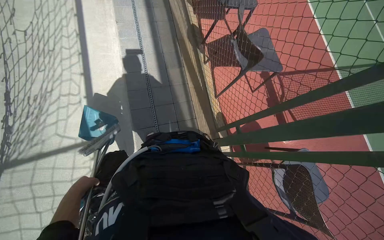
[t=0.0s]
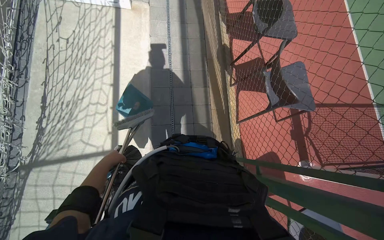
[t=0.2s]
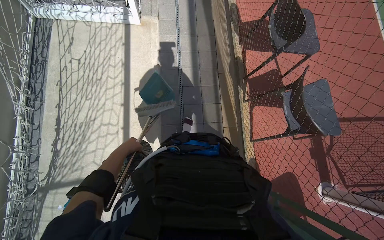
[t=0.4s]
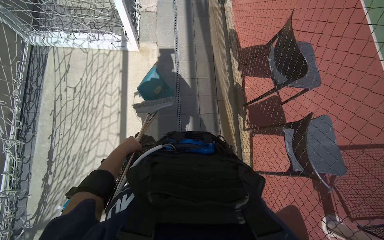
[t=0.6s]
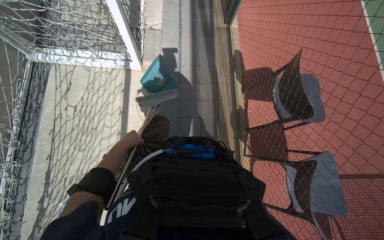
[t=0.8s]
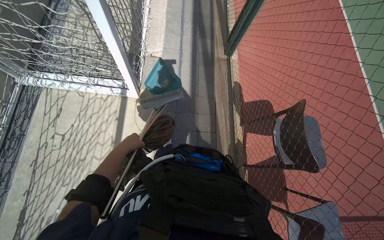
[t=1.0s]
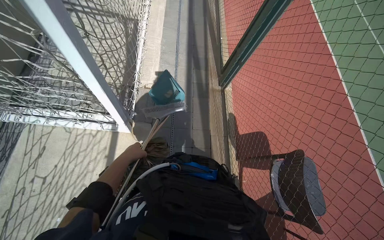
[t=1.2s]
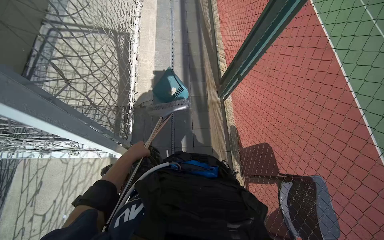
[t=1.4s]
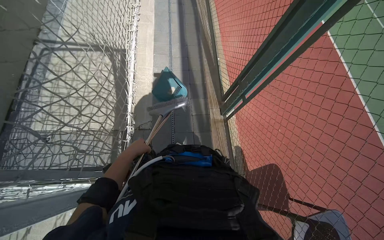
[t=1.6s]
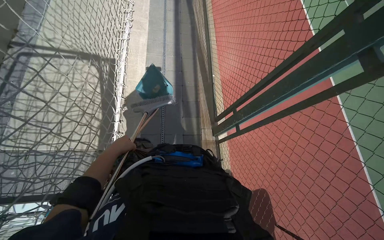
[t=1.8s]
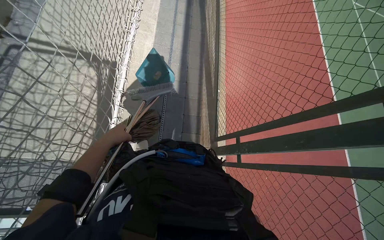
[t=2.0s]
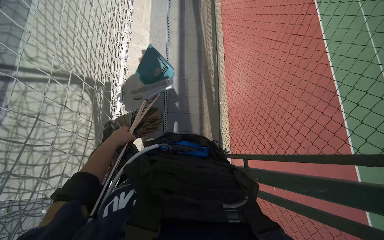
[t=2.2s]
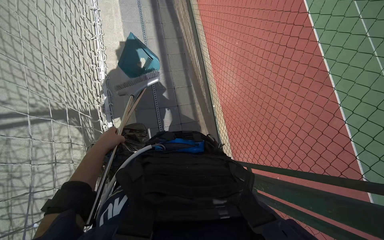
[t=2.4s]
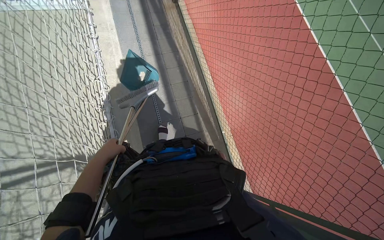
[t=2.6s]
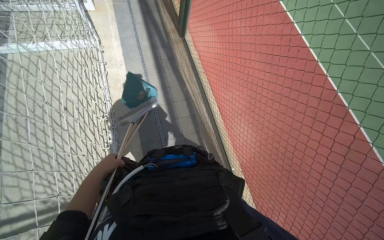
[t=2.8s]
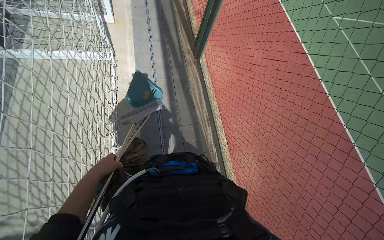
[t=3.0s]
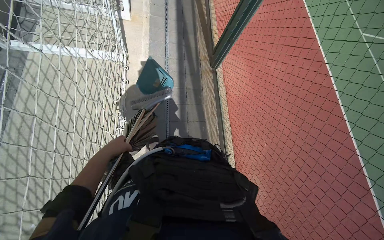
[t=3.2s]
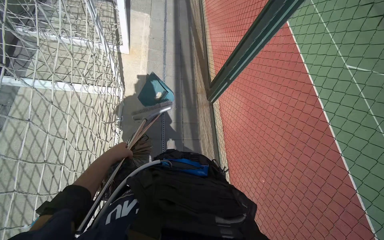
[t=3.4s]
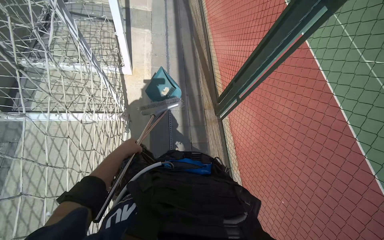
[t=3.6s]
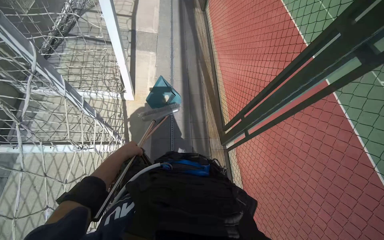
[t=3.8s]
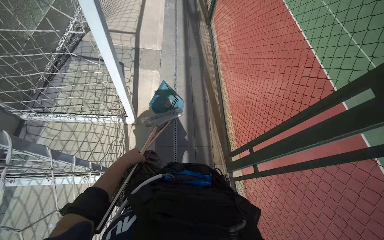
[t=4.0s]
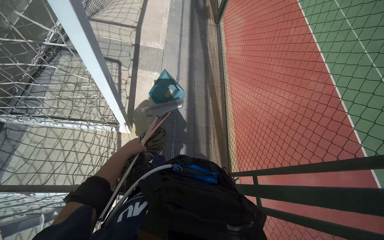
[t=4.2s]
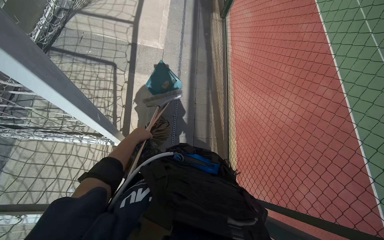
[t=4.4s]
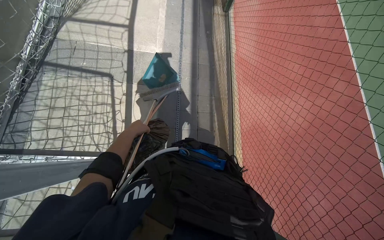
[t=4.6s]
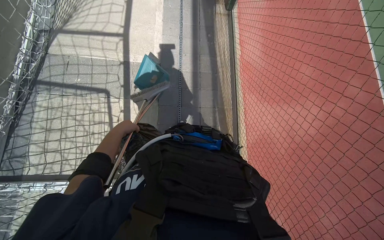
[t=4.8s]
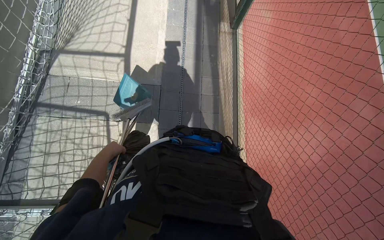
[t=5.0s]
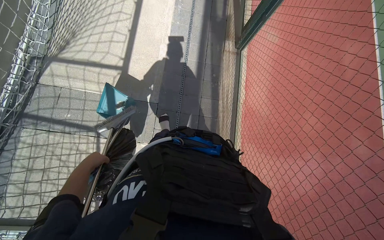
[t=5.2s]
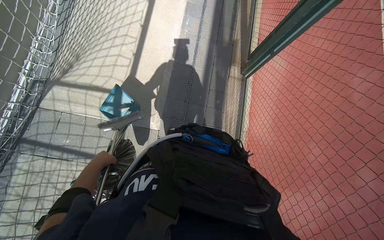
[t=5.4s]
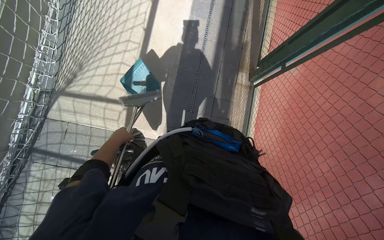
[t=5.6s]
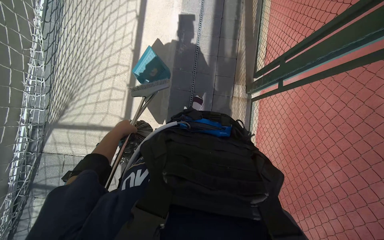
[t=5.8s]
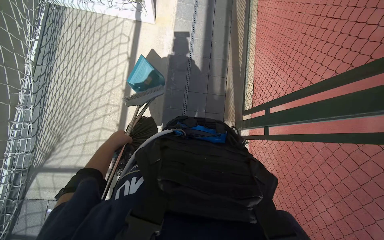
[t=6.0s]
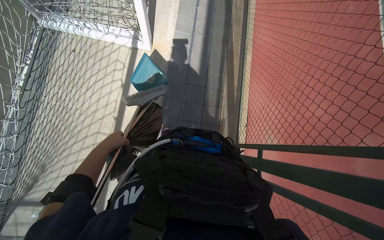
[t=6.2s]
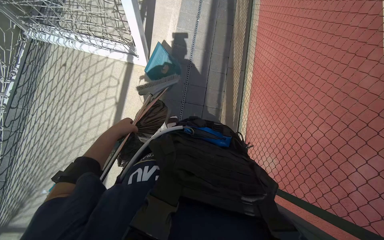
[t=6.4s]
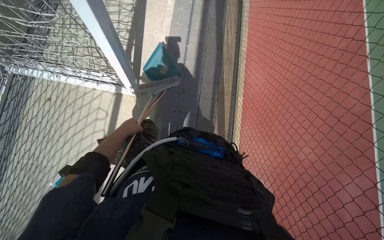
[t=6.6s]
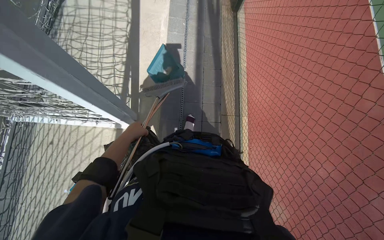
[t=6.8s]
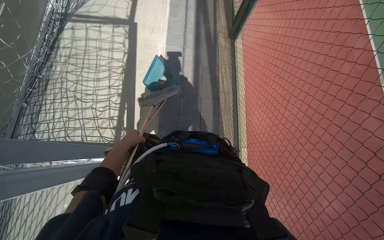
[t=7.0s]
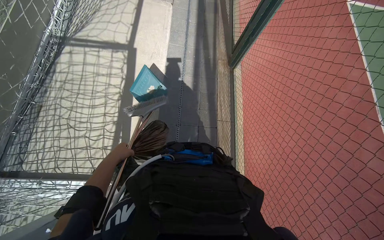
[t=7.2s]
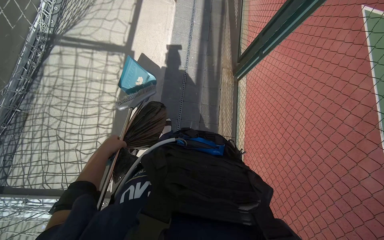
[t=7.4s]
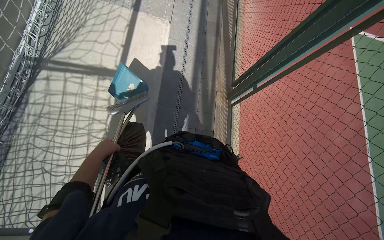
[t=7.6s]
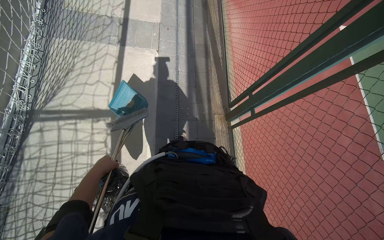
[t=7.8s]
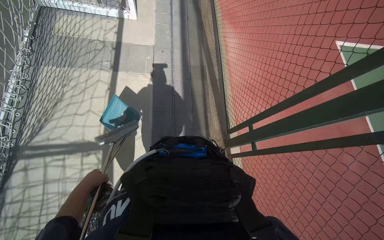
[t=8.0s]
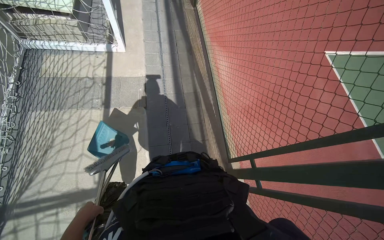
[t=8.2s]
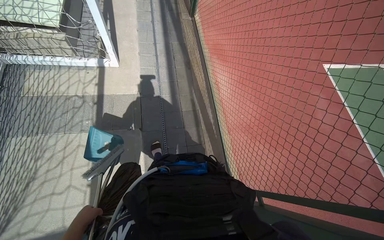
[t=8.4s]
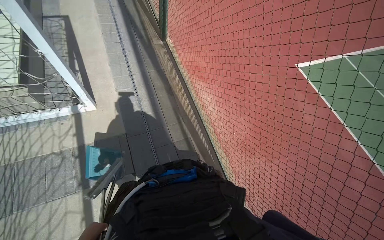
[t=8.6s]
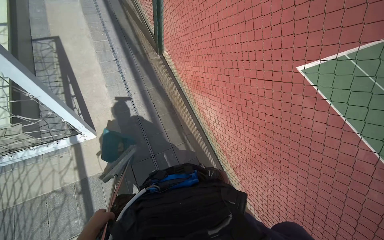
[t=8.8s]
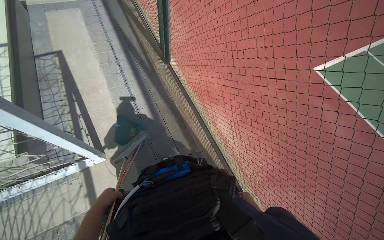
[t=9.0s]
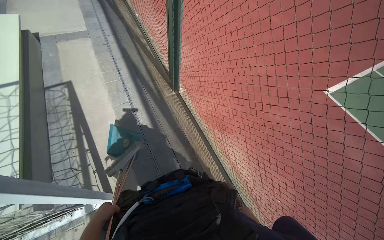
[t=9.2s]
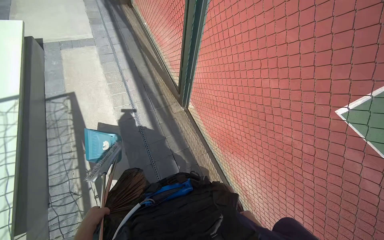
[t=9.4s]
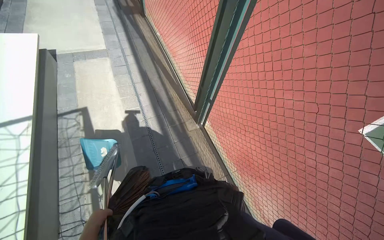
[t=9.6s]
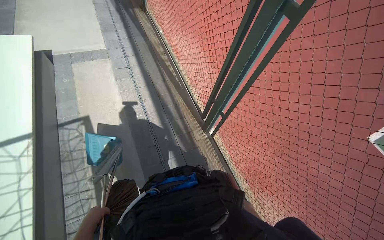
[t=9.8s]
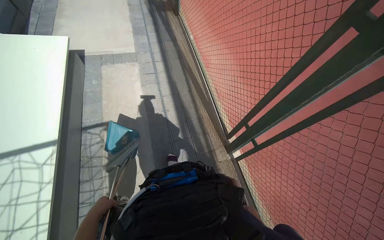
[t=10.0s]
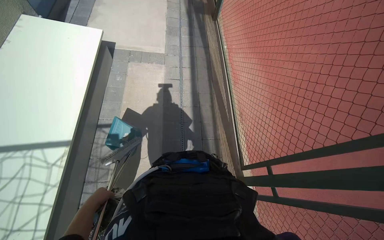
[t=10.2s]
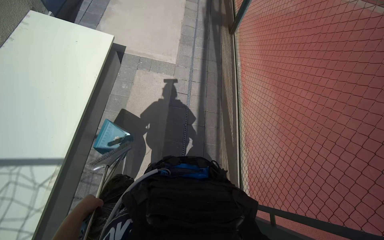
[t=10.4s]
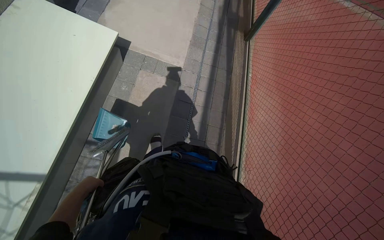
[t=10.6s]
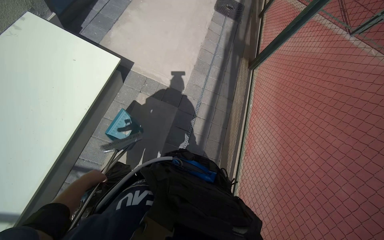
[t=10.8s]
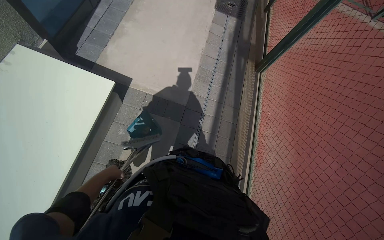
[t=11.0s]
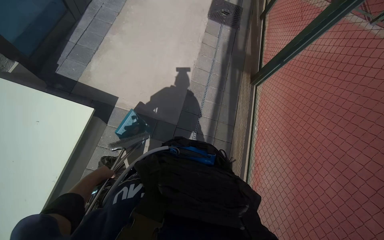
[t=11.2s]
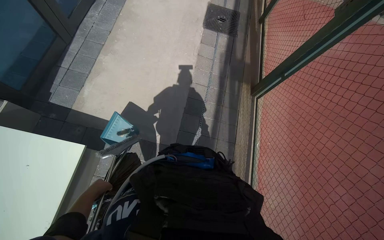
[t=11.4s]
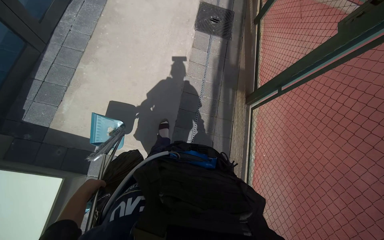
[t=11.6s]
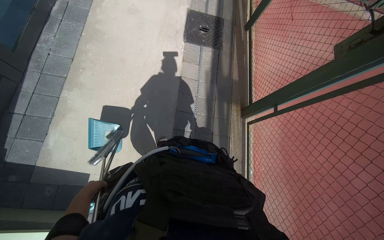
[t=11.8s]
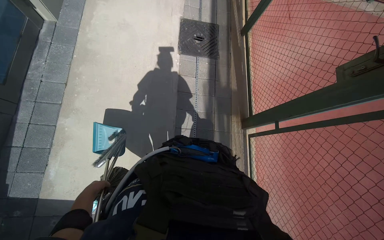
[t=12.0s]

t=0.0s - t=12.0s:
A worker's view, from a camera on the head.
Job: preparing cleaning supplies.
The whole recording: Transporting cleaning equipment. The worker pushes a cart with cleaning tools along the path.
t=0.0s - t=1.6s: The camera is carried roughly 2 m.
t=1.6s - t=3.0s: The head travels about 40 cm.
t=3.0s - t=4.4s: The camera travels some 80 cm.
t=6.0s - t=7.6s: The wearer moves about 1.5 m.
t=9.0s - t=10.4s: The left hand is displaced to the left and farther from the camera by some 30 cm.

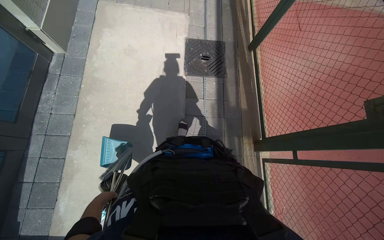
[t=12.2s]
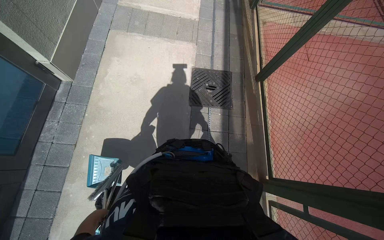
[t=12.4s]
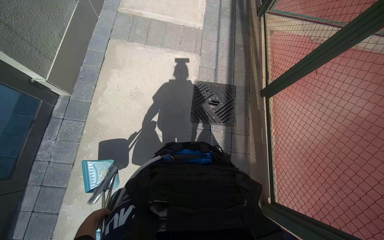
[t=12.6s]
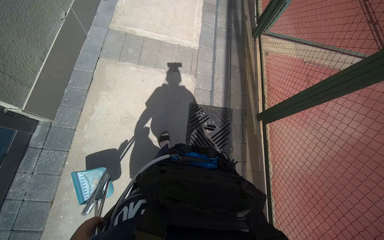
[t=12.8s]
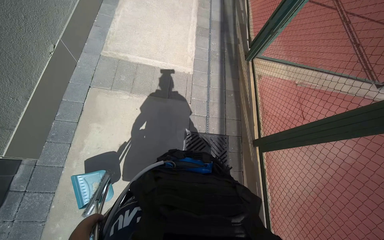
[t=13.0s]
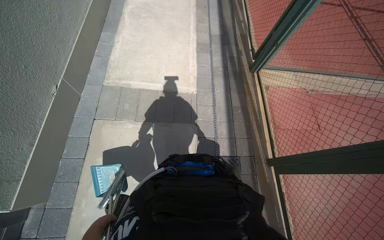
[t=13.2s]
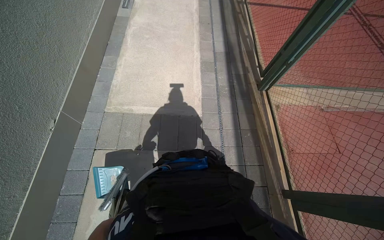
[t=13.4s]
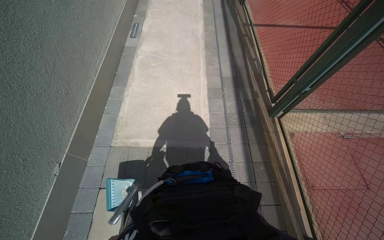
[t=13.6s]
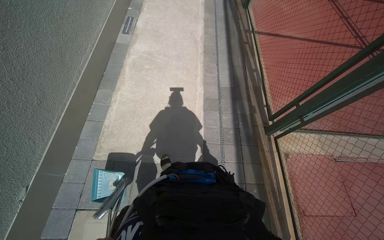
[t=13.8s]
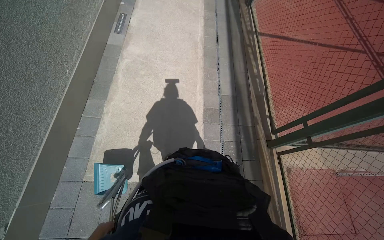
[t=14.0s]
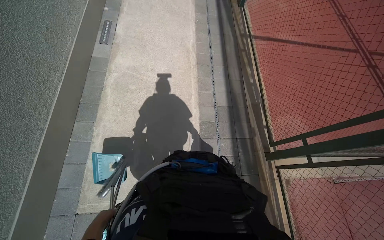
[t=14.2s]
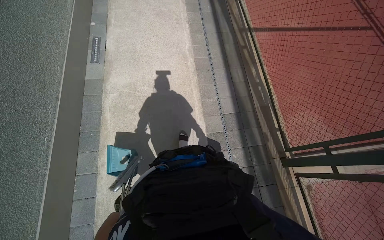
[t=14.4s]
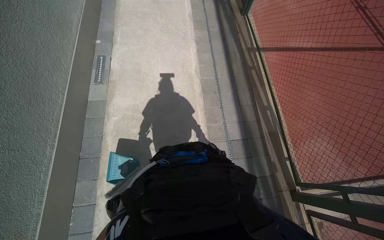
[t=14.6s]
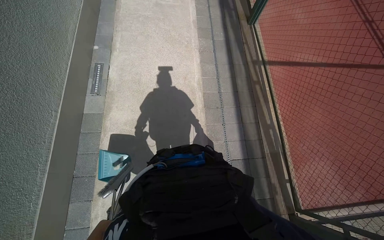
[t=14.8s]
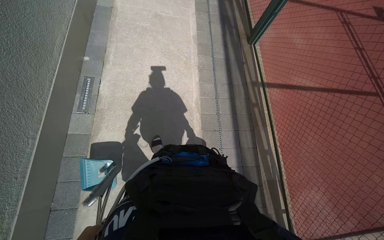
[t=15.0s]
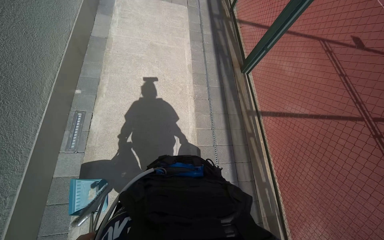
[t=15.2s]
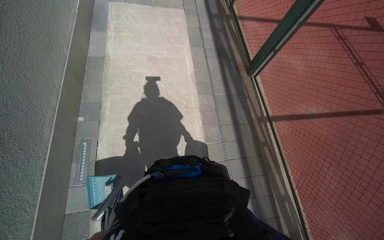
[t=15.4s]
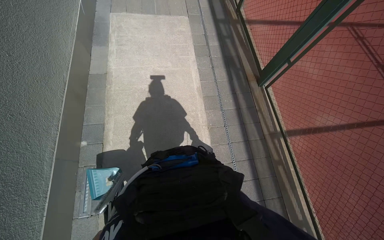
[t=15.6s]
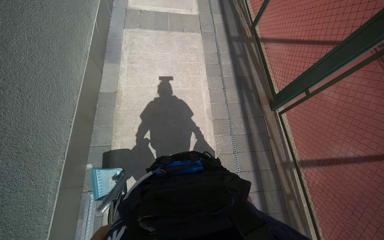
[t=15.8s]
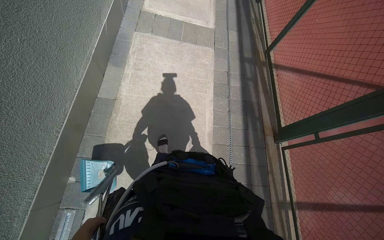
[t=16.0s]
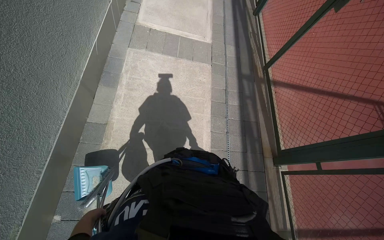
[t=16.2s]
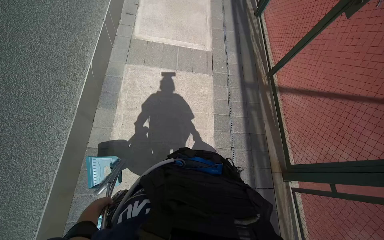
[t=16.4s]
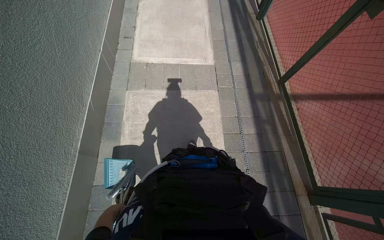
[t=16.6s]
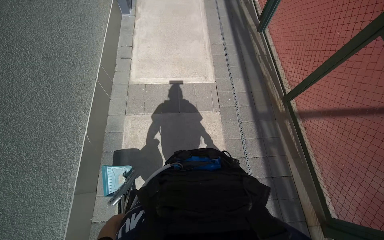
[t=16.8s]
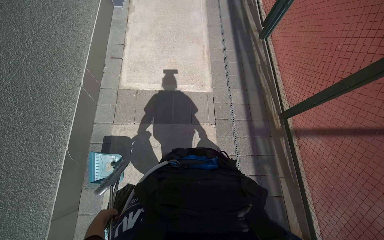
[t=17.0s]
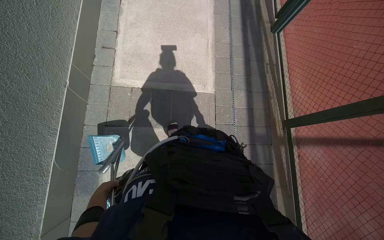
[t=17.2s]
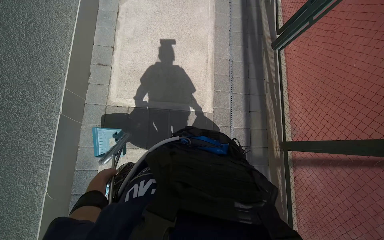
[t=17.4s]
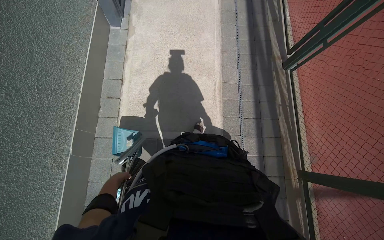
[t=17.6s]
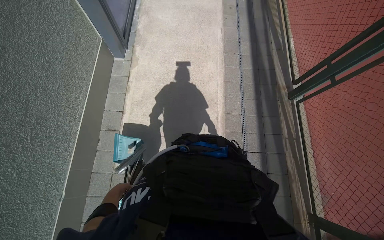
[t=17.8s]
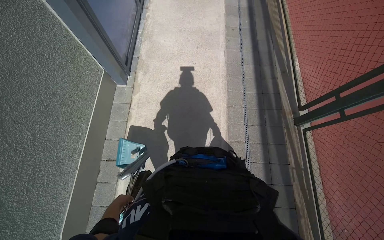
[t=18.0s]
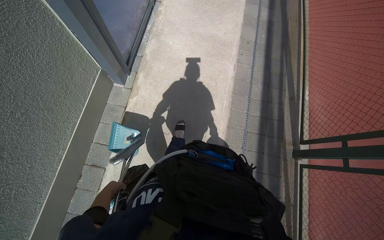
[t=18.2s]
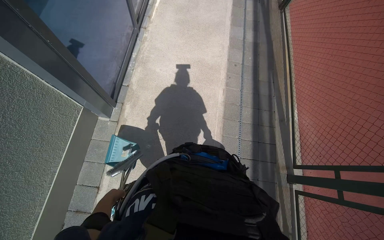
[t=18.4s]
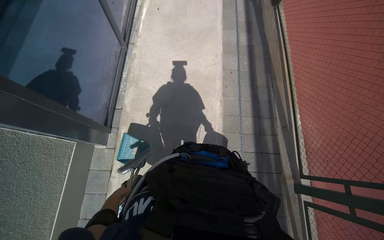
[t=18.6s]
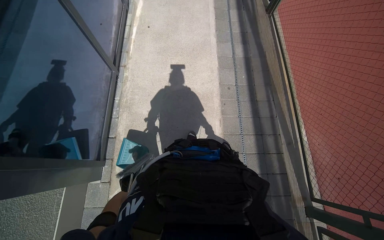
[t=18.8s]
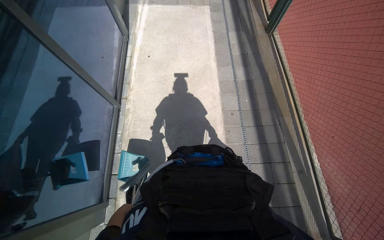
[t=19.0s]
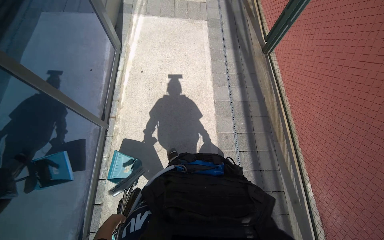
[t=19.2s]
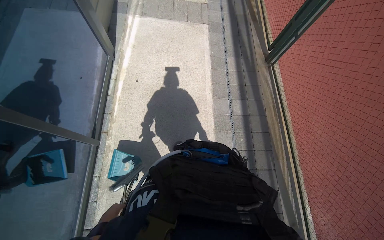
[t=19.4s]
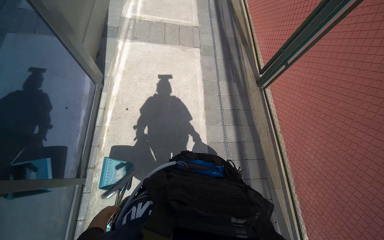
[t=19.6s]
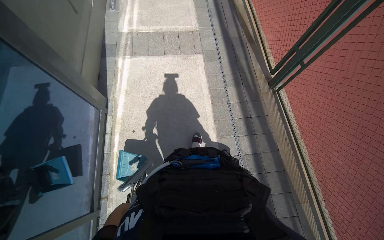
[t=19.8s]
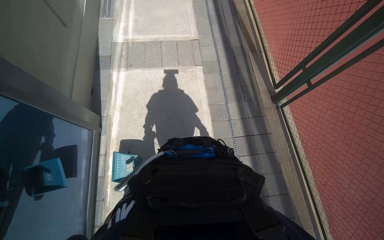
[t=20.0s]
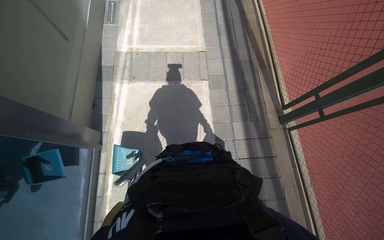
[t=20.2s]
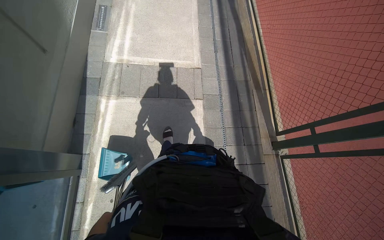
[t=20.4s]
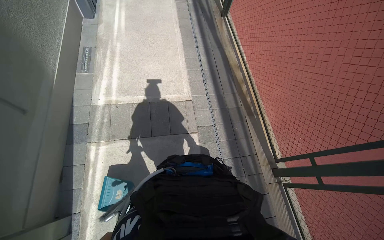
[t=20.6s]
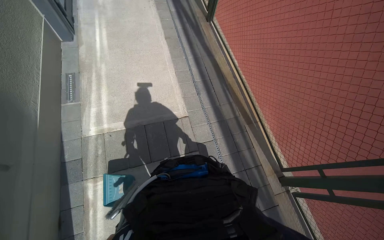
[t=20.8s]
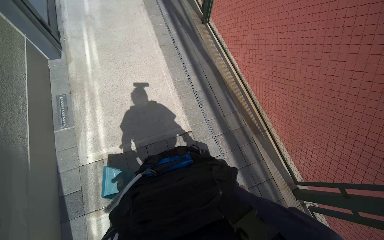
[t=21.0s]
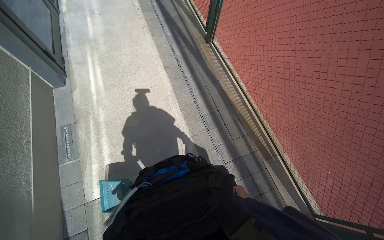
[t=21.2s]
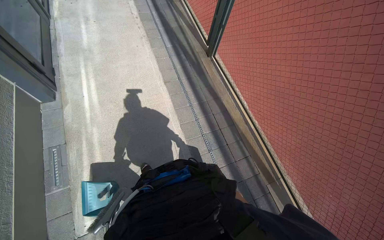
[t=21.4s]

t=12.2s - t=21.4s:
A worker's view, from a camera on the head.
Job: preparing cleaning supplies.
The whole recording: Transporting cleaning equipment. The worker pushes a cart with cleaning tools along the path.
t=12.2s - t=13.8s: The wearer moves some 40 cm.
t=13.8s - t=15.2s: The head travels approximately 60 cm.
t=18.4s - t=19.8s: The head travels roughly 1.5 m.
t=19.8s - t=21.4s: The wearer moves some 2 m.
